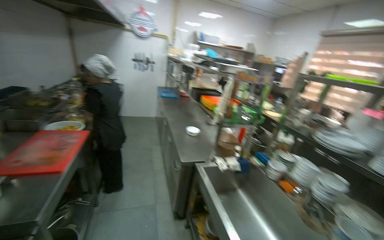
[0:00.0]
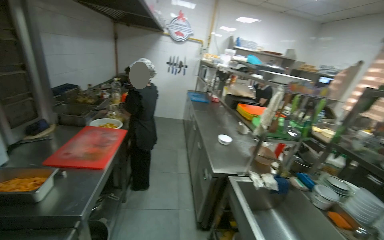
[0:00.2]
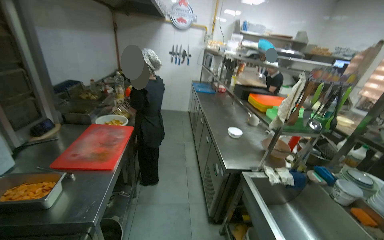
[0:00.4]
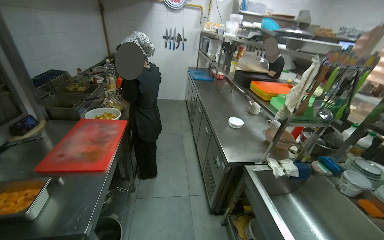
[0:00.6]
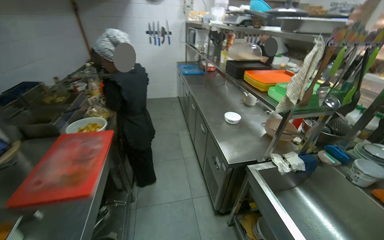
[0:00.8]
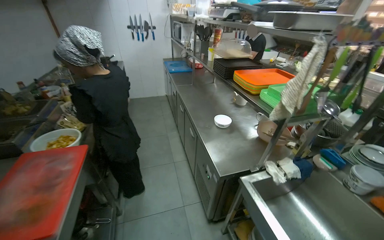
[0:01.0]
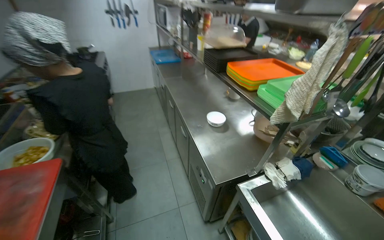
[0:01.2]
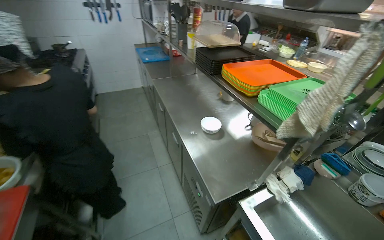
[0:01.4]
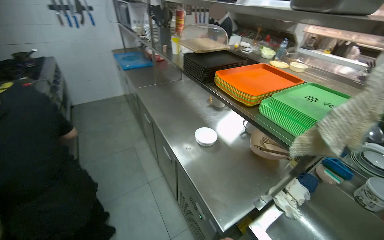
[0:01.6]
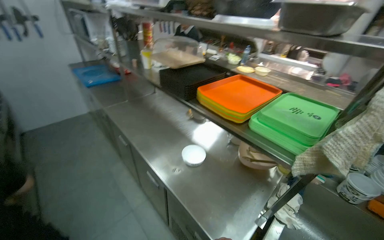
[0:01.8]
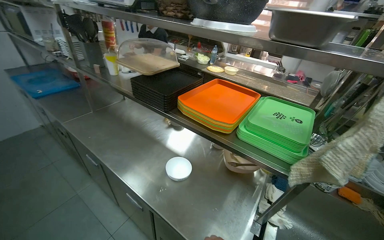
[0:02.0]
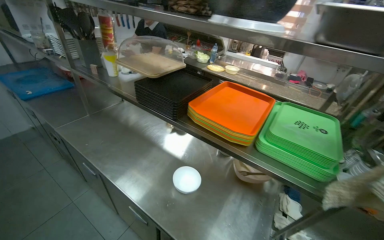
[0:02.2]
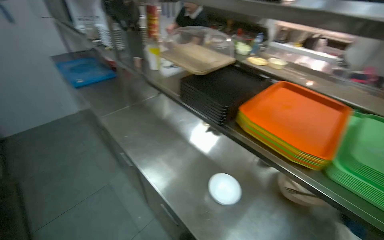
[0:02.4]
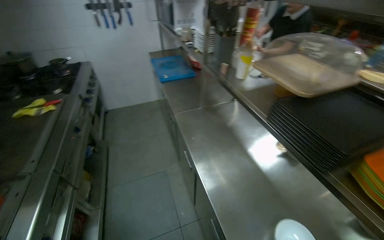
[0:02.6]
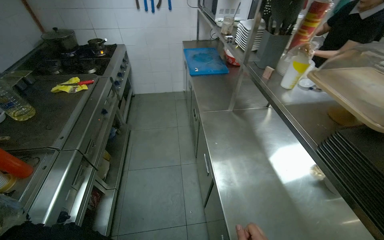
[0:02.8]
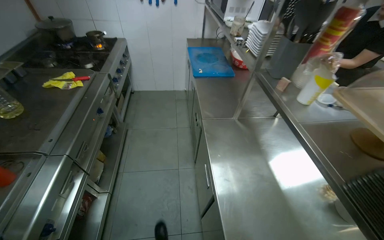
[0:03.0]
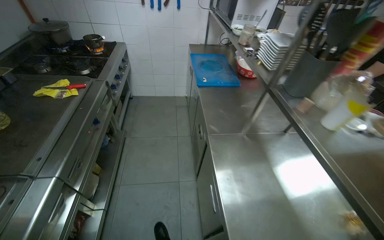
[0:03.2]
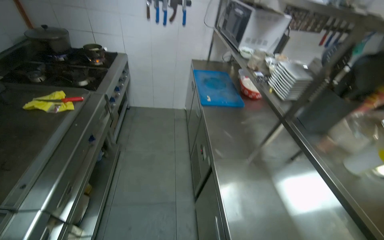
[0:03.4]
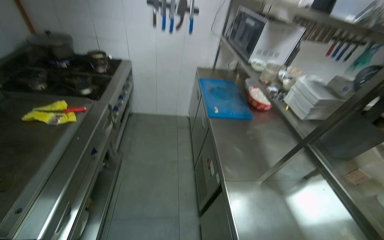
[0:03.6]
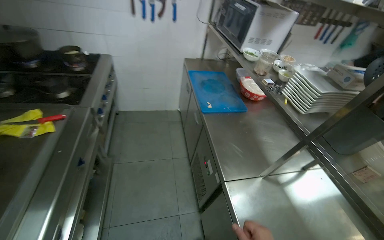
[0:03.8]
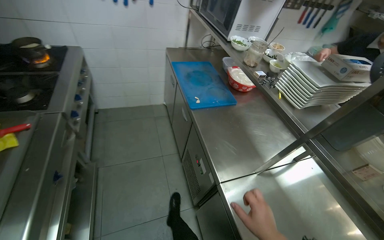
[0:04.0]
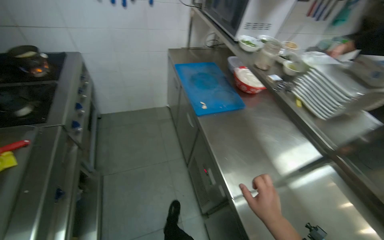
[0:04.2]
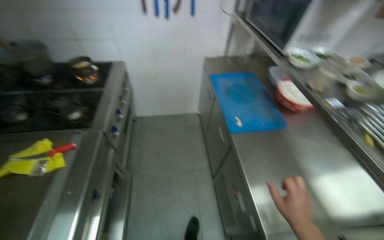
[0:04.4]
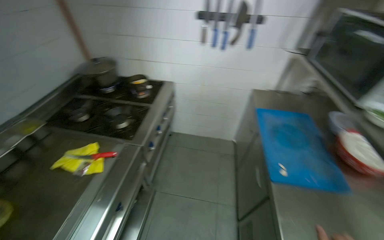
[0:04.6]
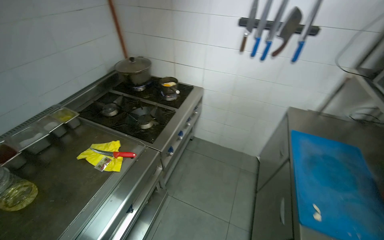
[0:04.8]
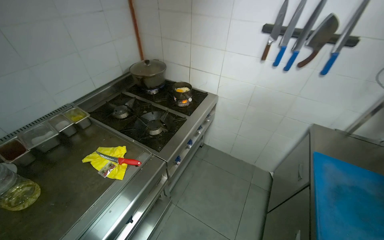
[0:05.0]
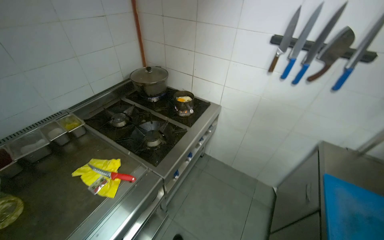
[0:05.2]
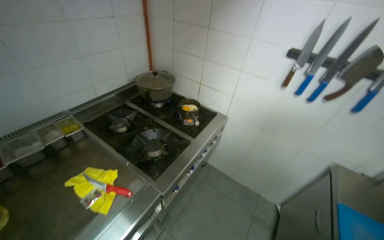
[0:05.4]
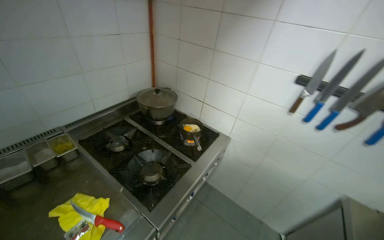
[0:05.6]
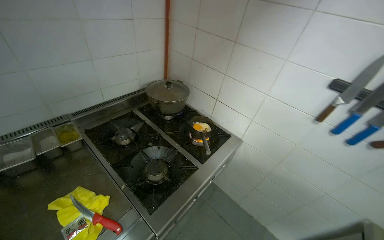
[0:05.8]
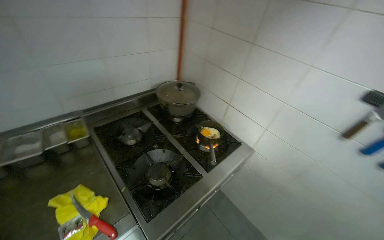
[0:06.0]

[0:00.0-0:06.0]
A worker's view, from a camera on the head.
Job: cooking food.
The whole recording: Cooking an egg on stove. The worker cracks an egg into a pan on the stove and later checks on it as it cooks.
0:00.0 to 0:01.6: The head travels roughly 90 cm. The camera pitches downward, by approximately 15 degrees.
0:01.6 to 0:03.0: The camera is carried approximately 80 cm. The head turns to the left by roughly 25 degrees.
0:03.0 to 0:04.4: The camera is carried about 70 cm.
0:04.4 to 0:06.0: The camera travels about 70 cm. The head rotates some 55 degrees to the left.

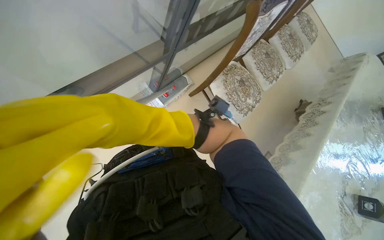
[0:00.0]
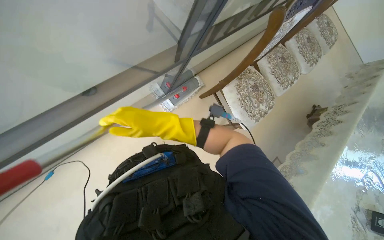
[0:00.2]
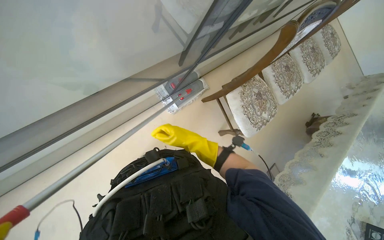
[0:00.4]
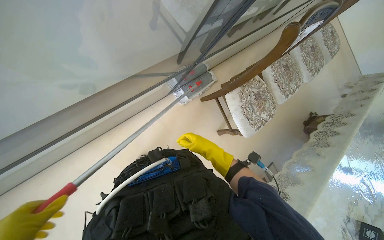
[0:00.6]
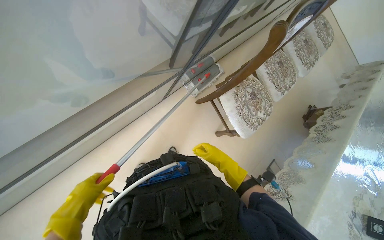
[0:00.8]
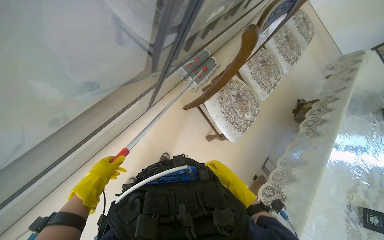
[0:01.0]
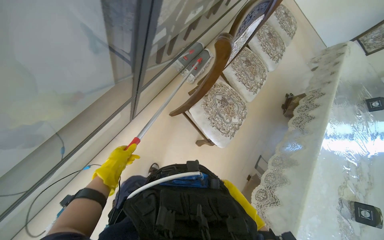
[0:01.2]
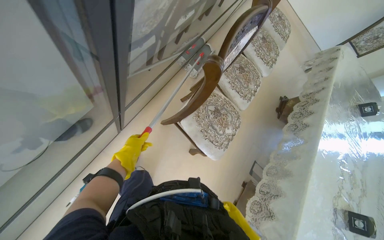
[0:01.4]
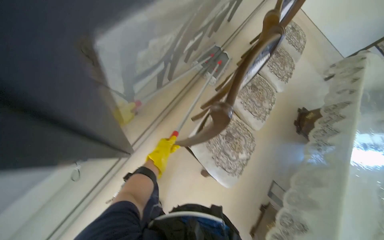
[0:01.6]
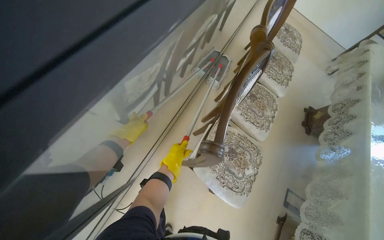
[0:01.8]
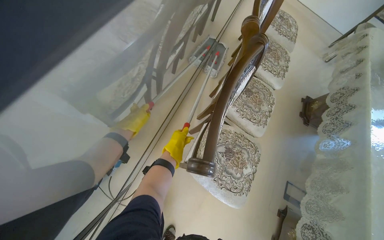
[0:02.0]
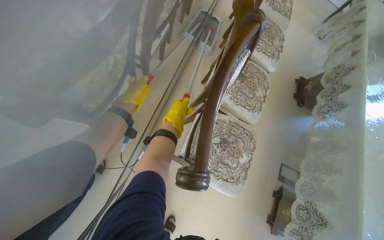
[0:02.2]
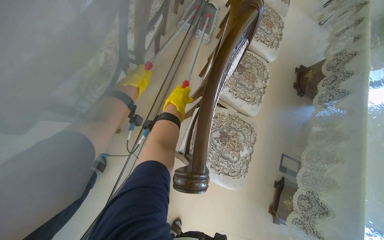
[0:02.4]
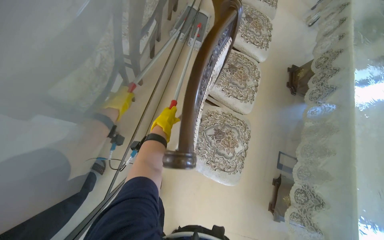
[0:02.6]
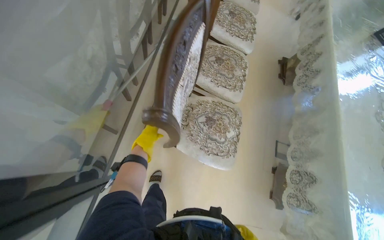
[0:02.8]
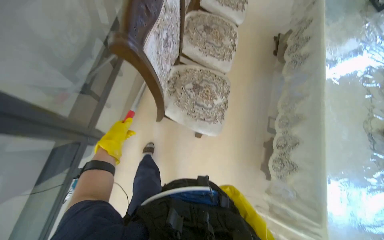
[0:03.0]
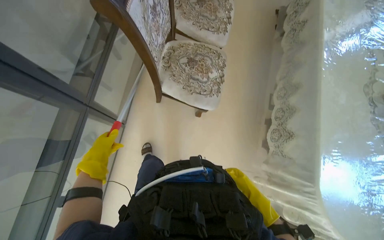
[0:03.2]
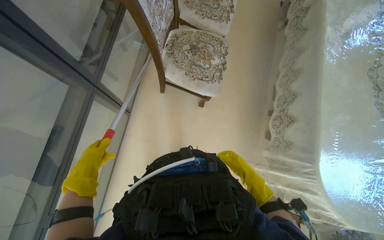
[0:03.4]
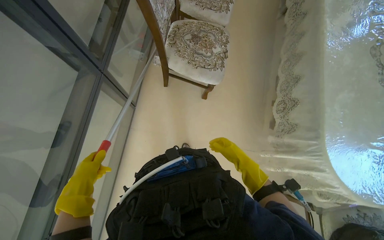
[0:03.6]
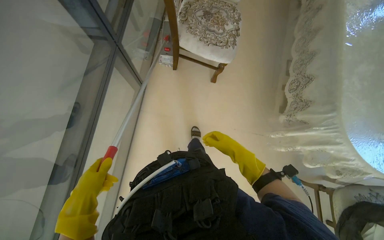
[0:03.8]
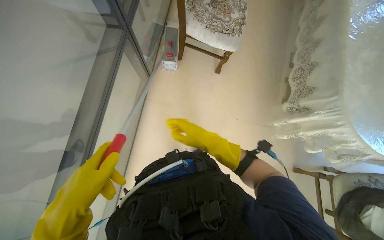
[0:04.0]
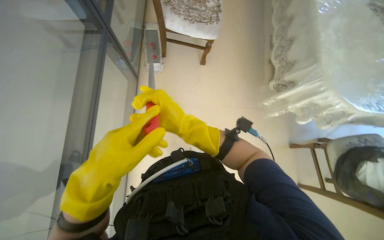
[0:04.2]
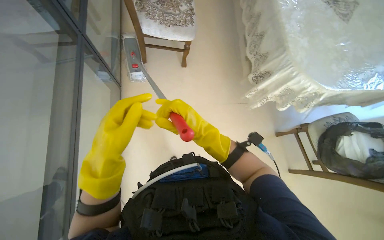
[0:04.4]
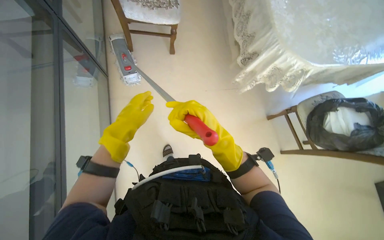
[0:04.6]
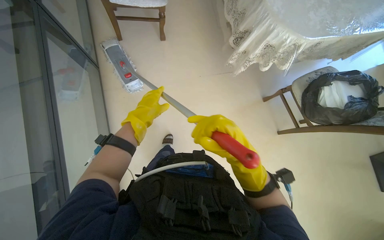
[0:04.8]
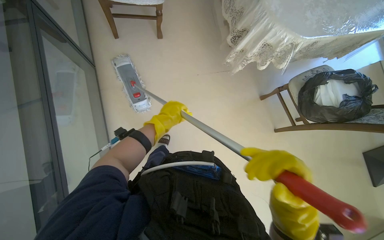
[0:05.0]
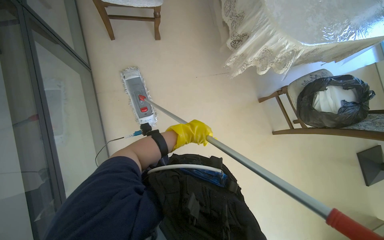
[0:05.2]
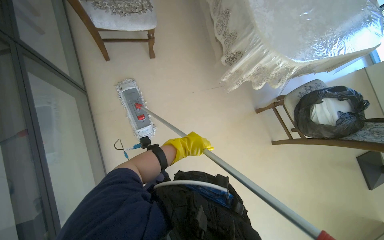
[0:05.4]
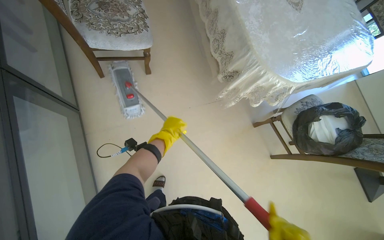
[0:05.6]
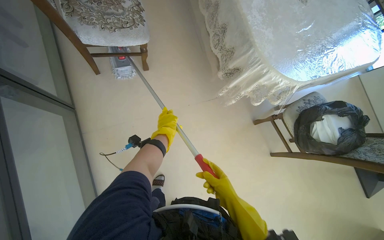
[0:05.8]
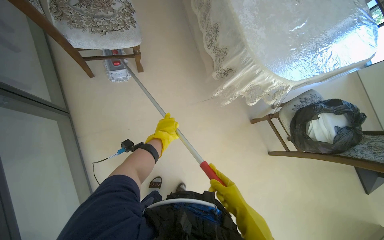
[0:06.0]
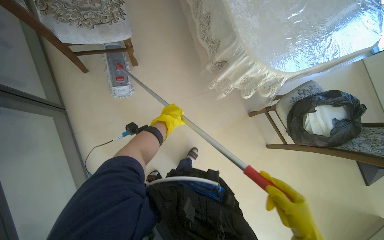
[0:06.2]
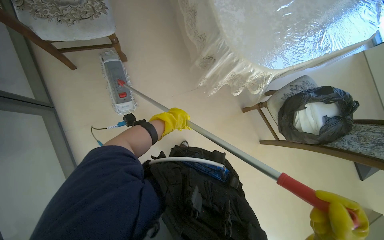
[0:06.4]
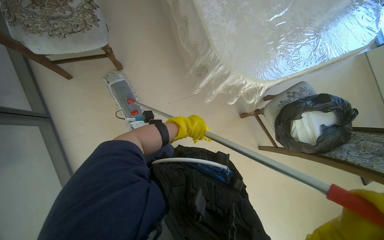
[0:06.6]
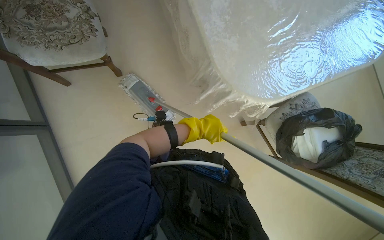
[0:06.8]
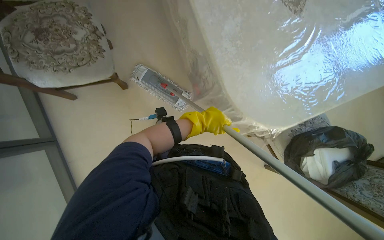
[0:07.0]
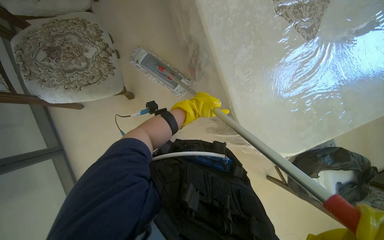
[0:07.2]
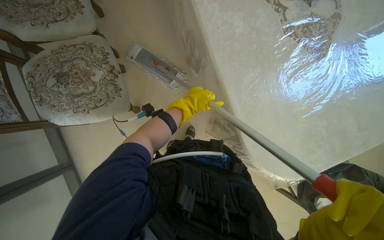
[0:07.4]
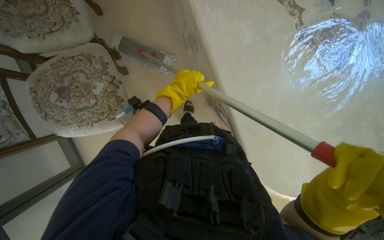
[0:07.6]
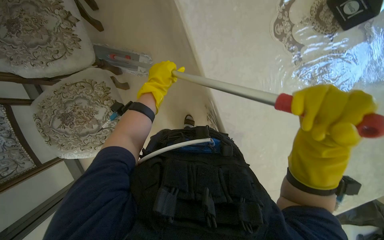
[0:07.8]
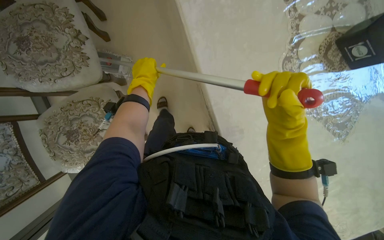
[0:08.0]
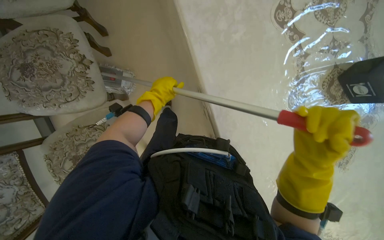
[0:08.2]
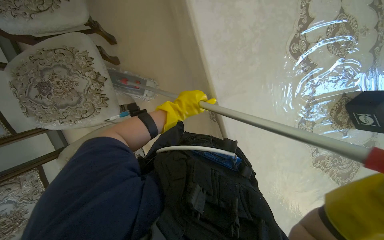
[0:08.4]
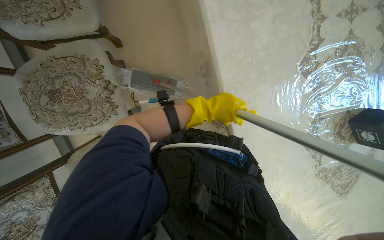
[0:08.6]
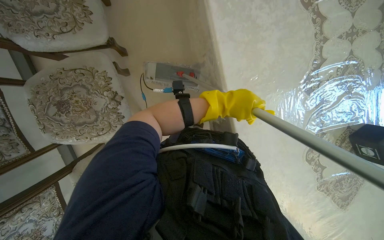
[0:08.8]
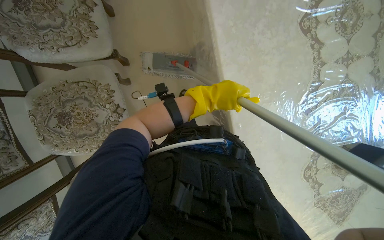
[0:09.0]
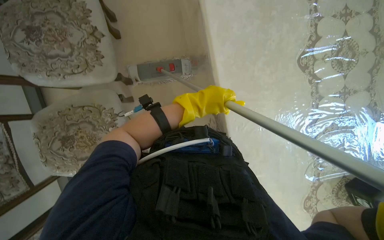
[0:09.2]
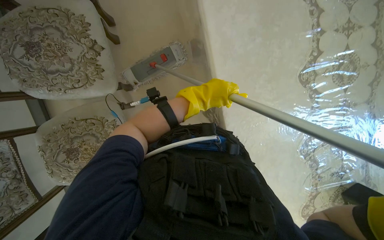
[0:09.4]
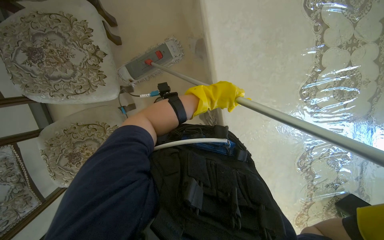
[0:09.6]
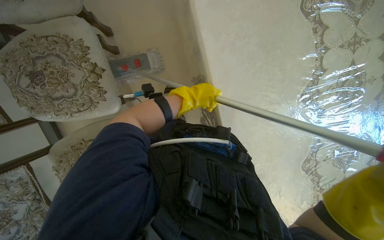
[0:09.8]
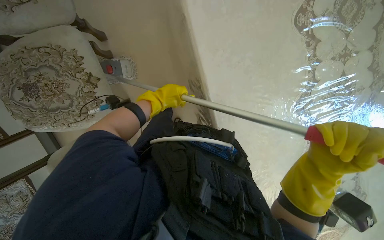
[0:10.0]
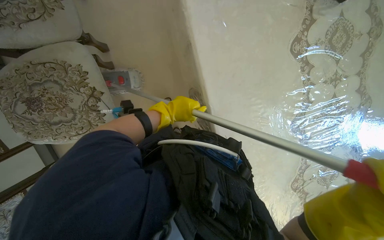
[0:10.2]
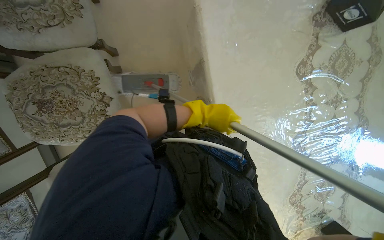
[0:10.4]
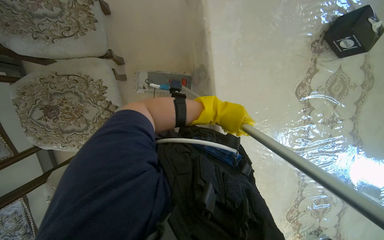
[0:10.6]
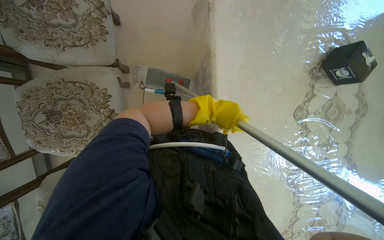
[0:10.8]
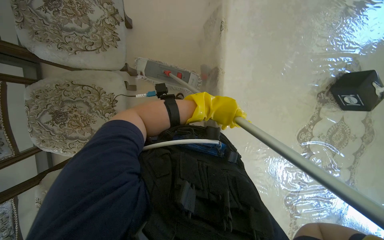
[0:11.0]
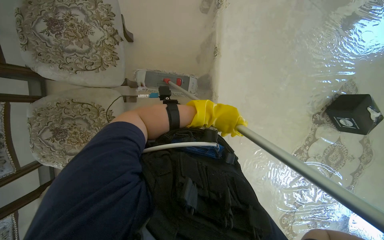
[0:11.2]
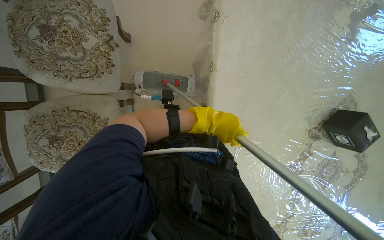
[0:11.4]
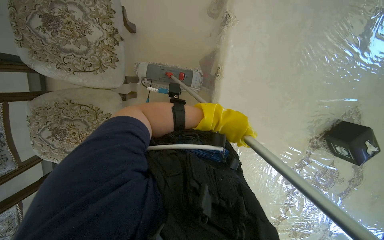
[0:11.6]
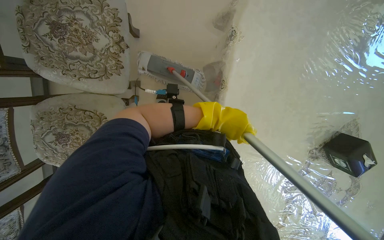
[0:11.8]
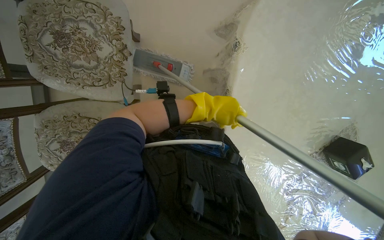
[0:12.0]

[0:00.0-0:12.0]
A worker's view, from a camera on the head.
Job: wiping surfaces.
The whole recording: Mopping high walls and ceilings. The worker uses a mop to clean high walls and ceiling surfaces.
0:00.0 to 0:01.6: The camera is carried some 50 cm.
0:01.6 to 0:03.0: The left hand reaches about 35 cm up the picture, then returns.
0:03.0 to 0:04.4: The head travels about 70 cm.
0:04.4 to 0:06.0: The left hand is displaced farther from the camera and to the right by some 40 cm.
0:06.0 to 0:07.6: The wearer moves approximately 80 cm. The camera pitches downward, by about 15 degrees.
0:07.6 to 0:09.0: The camera is carried approximately 80 cm.
0:09.0 to 0:10.4: The head travels approximately 50 cm.
0:10.4 to 0:12.0: The head travels approximately 40 cm.

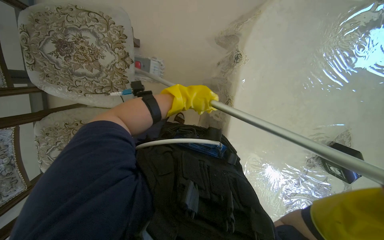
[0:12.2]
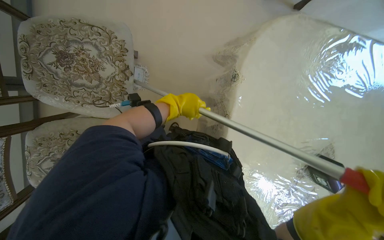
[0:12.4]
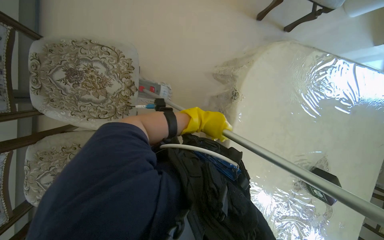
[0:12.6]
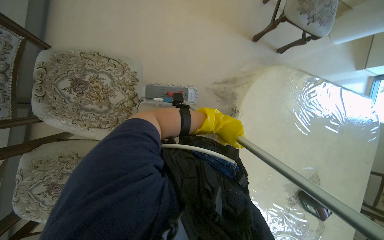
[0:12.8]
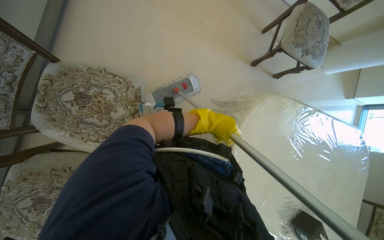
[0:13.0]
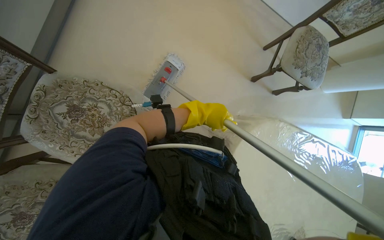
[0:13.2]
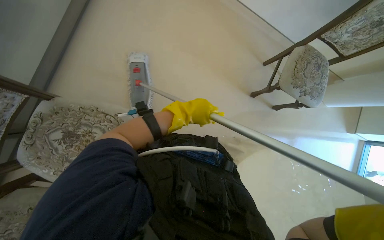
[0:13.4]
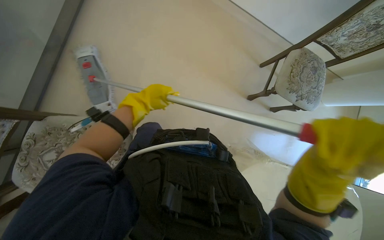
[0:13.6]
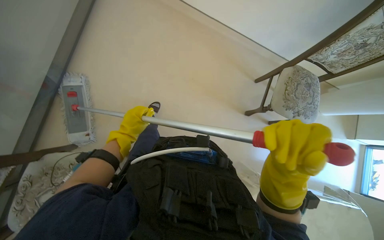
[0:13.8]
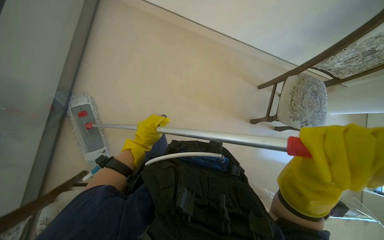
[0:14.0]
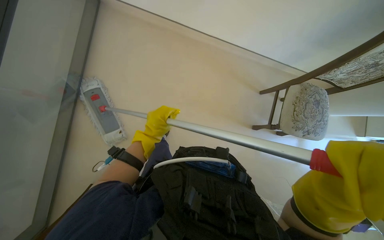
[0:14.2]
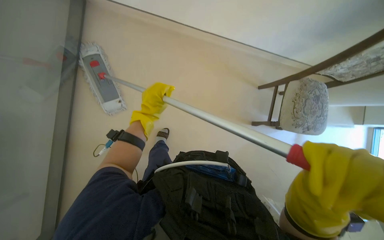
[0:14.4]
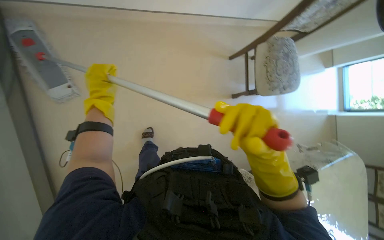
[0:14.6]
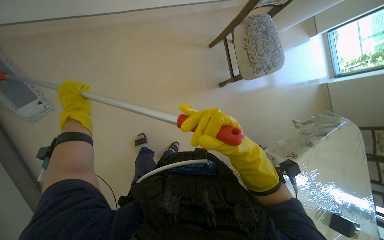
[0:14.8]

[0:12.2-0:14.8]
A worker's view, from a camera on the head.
Job: wiping surfaces.
The whole recording: Mopping high walls and ceilings. The worker uses a mop to clean high walls and ceiling surfaces.
0:12.2 to 0:13.4: The wearer looks approximately 20 degrees further upward.
0:13.4 to 0:14.8: The head travels about 40 cm. Everything in view rotates roughly 35 degrees counterclockwise.
